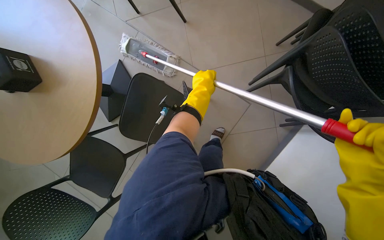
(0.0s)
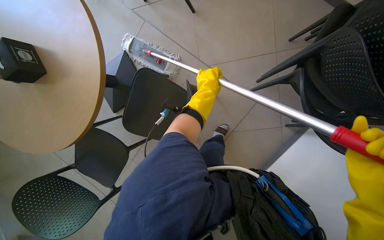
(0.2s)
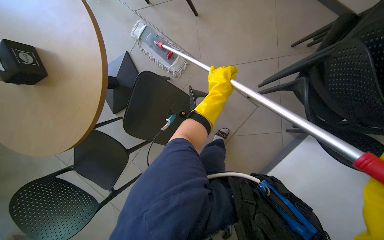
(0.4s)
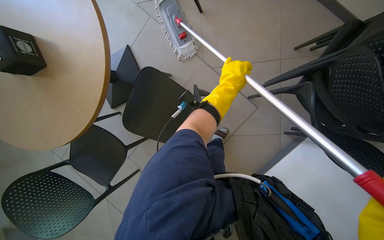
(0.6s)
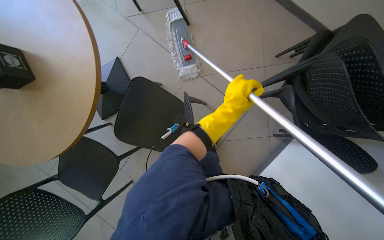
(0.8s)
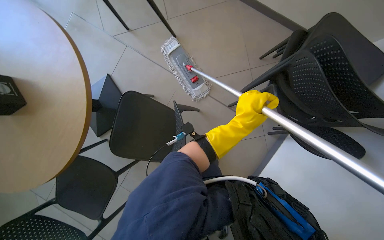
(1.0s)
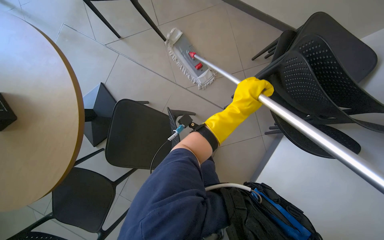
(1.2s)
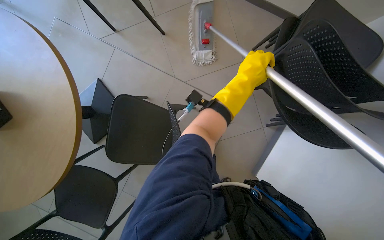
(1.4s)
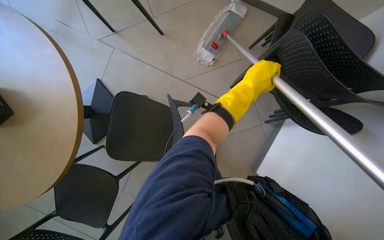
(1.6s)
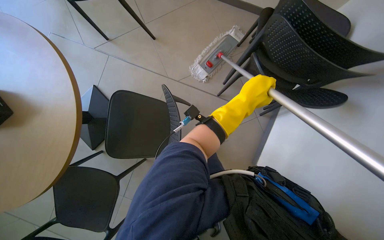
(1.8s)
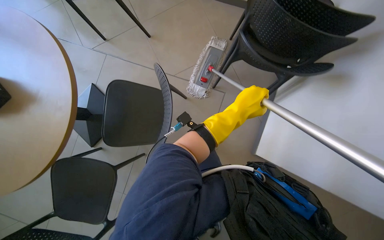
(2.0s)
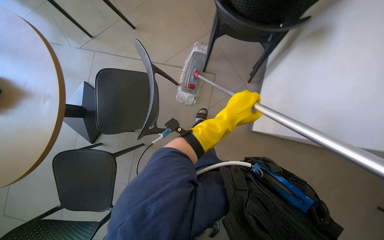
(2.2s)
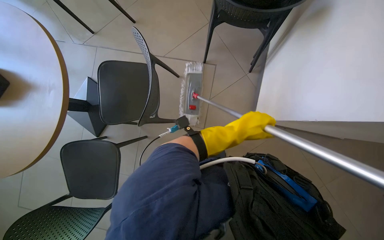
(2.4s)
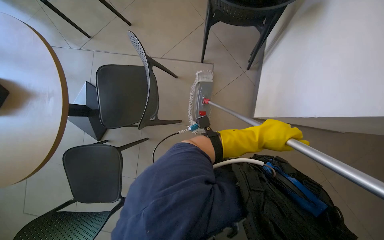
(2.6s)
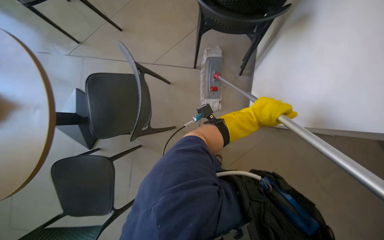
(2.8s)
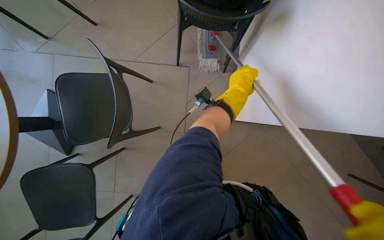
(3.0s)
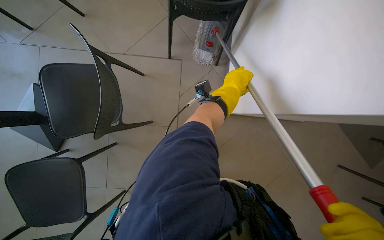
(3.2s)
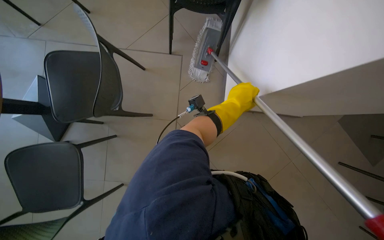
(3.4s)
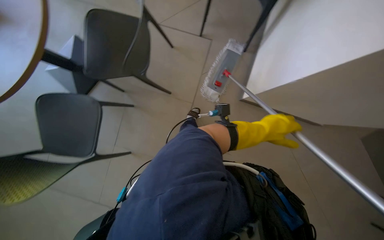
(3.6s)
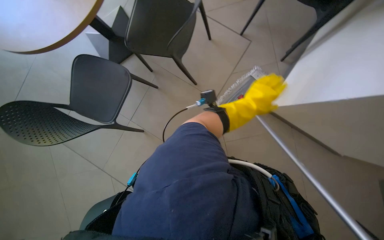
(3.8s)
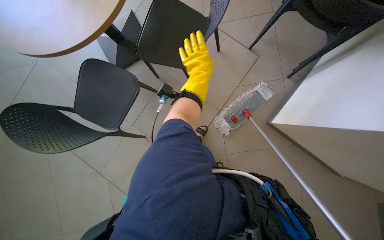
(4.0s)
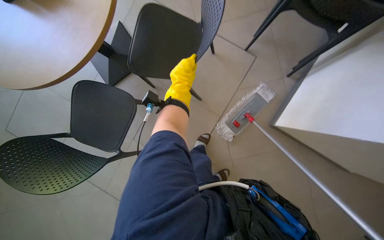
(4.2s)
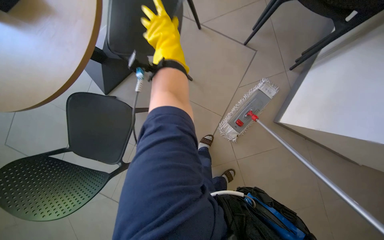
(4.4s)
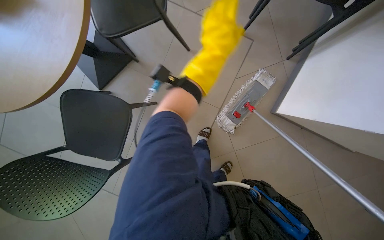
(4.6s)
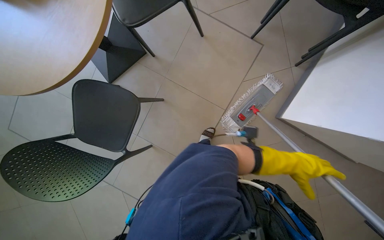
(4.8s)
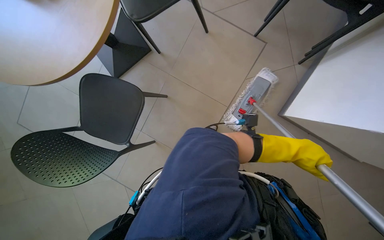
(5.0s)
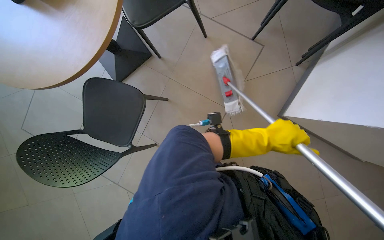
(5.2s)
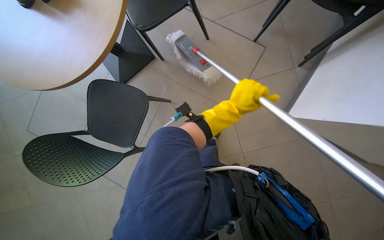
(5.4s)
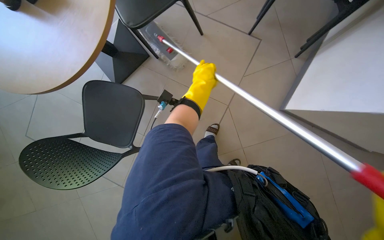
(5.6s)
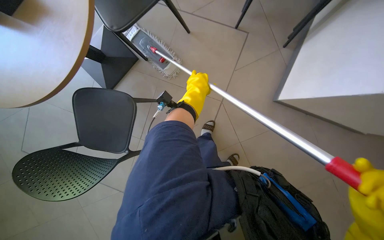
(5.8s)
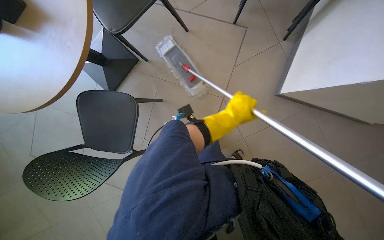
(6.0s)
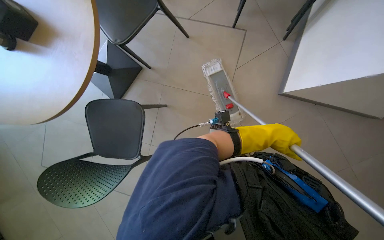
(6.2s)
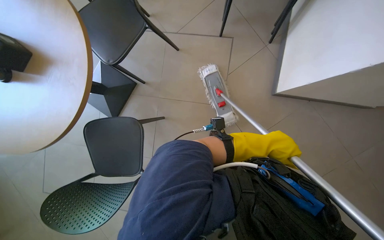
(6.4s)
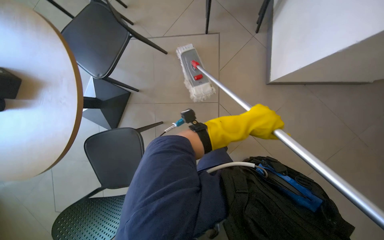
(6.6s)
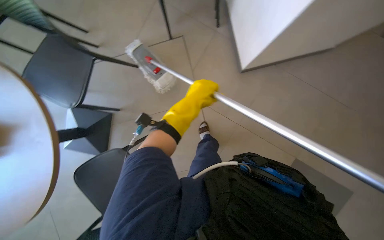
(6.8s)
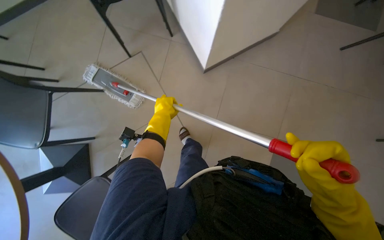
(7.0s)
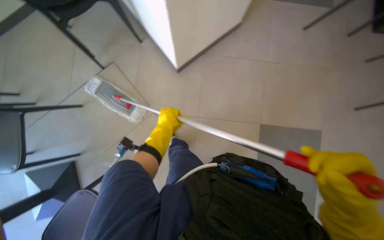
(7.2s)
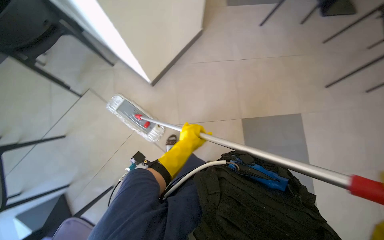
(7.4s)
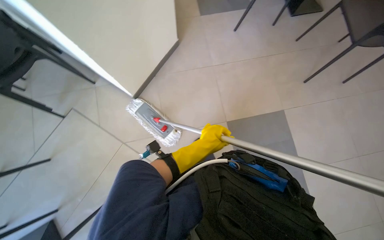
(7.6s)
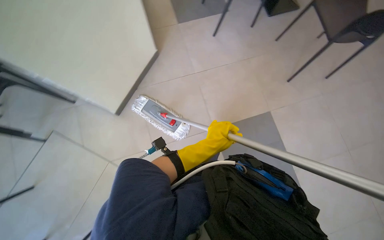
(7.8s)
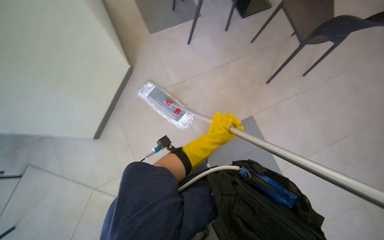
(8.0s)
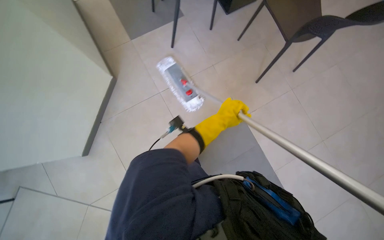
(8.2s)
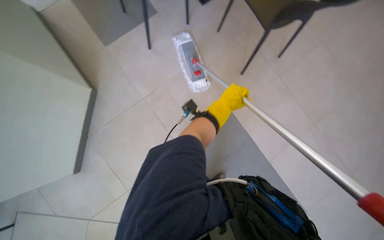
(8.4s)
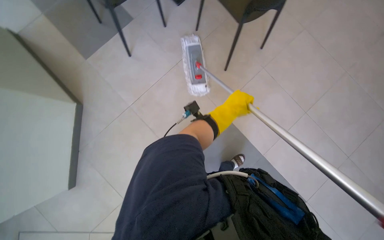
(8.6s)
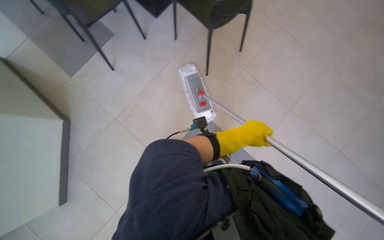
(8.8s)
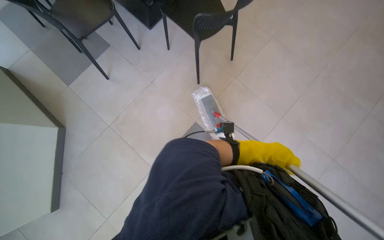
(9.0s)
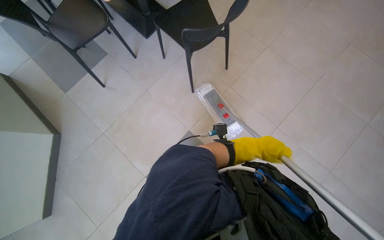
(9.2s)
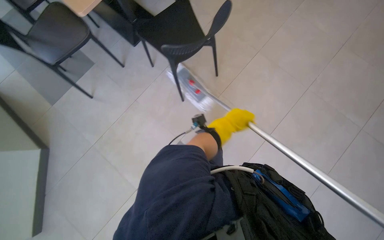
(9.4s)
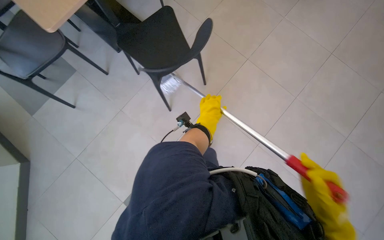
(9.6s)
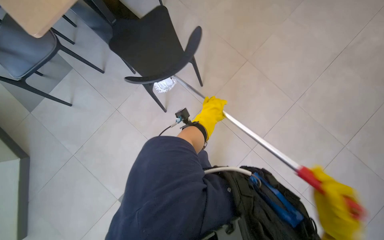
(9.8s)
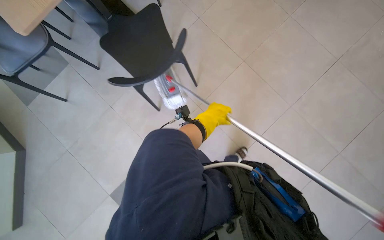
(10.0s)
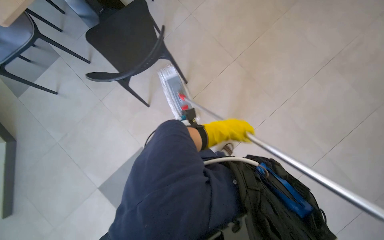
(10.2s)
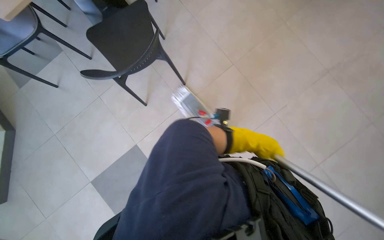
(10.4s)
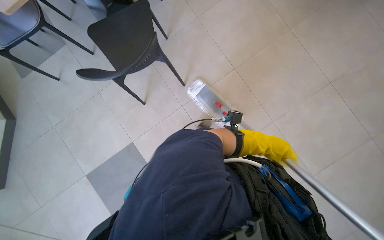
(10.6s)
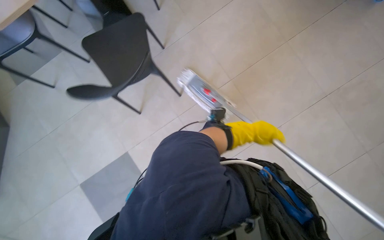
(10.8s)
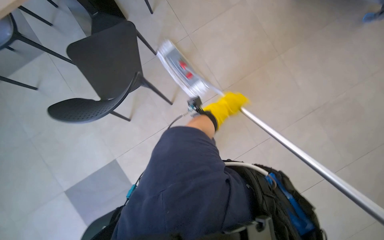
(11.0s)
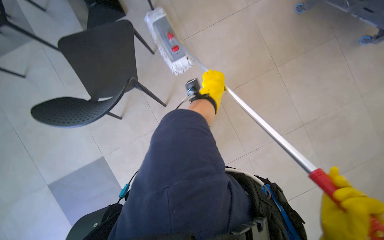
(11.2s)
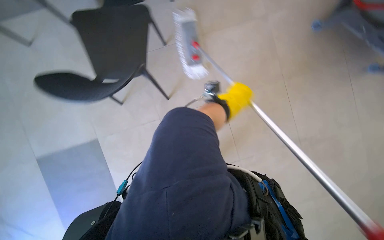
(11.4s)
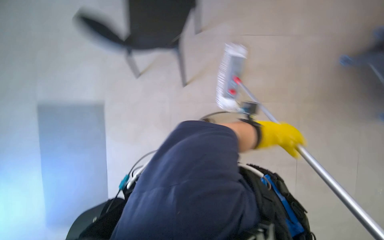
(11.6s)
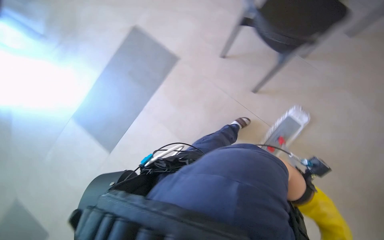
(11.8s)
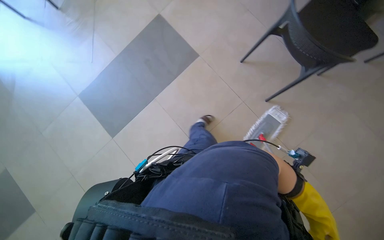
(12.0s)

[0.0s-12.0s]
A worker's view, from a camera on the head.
Job: mopping floor.
The whole recording: Mopping cafeteria floor. The worker mops the cafeteria floor, moving chairs to clear the area.
0.0s to 1.6s: The left hand is displaced to the right by some 15 cm.
1.6s to 3.0s: The left hand goes down the picture and returns, some 30 cm each way.
6.0s to 7.6s: The wearer moves some 50 cm. The wearer's head swings roughly 75 degrees to the right. The camera pitches upward, by some 20 degrees.
7.6s to 9.0s: The camera is carried roughly 50 cm. The scene turns about 30 degrees counterclockwise in the picture.
10.4s to 12.0s: The scene rotates clockwise by roughly 55 degrees.

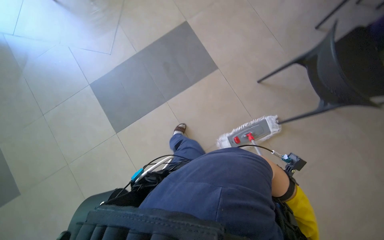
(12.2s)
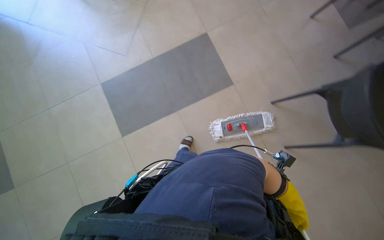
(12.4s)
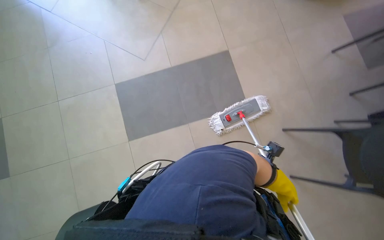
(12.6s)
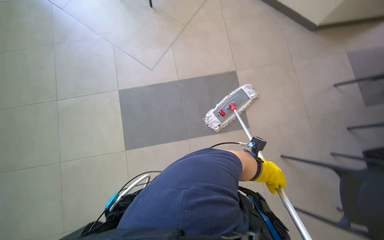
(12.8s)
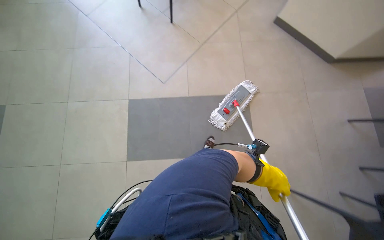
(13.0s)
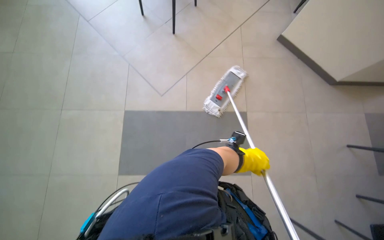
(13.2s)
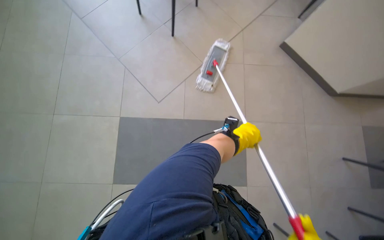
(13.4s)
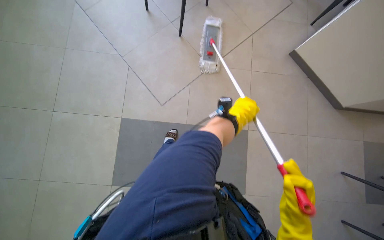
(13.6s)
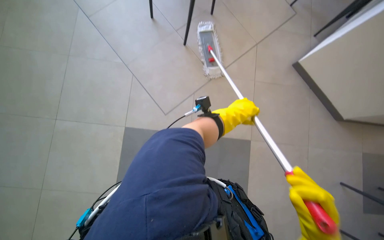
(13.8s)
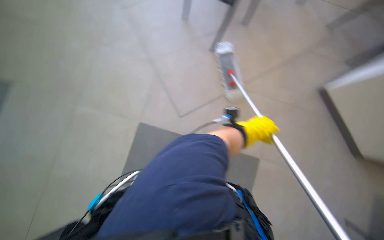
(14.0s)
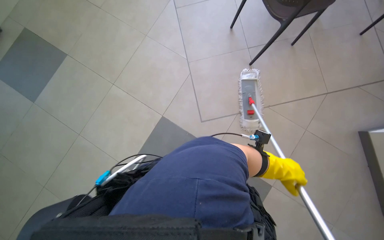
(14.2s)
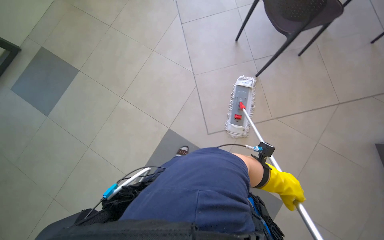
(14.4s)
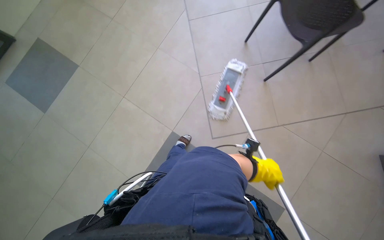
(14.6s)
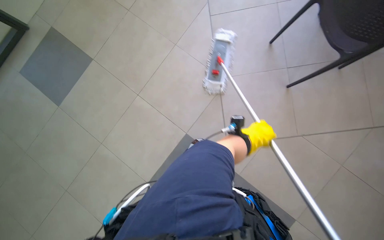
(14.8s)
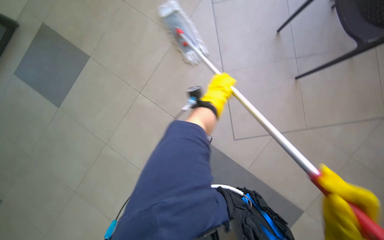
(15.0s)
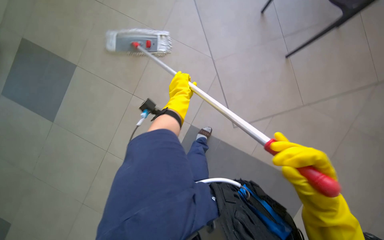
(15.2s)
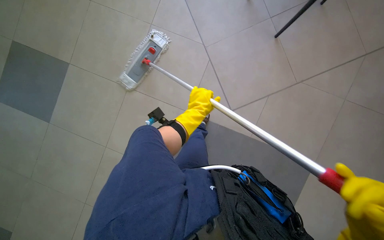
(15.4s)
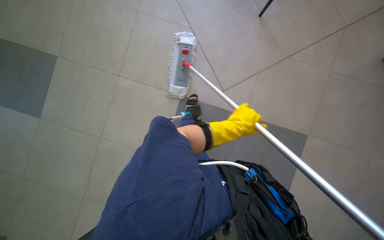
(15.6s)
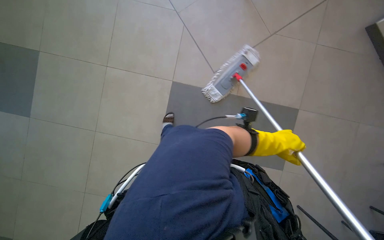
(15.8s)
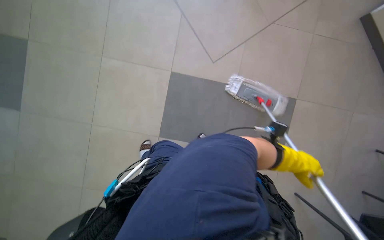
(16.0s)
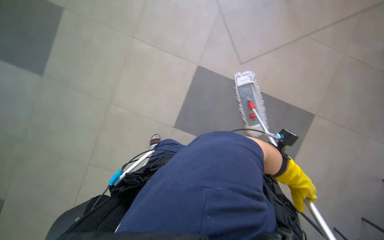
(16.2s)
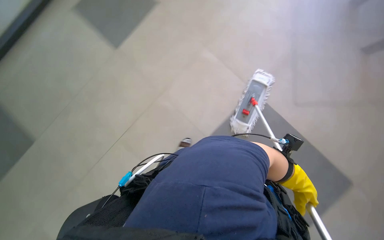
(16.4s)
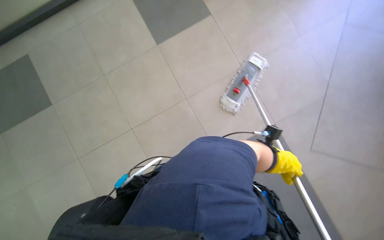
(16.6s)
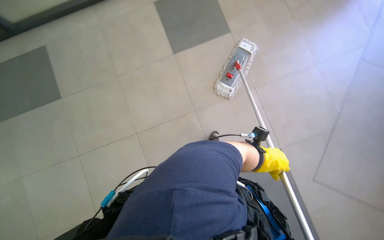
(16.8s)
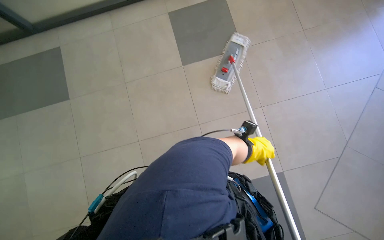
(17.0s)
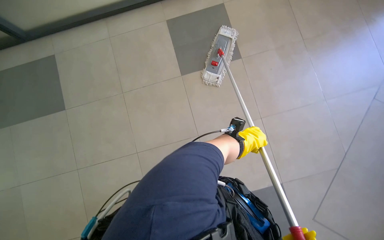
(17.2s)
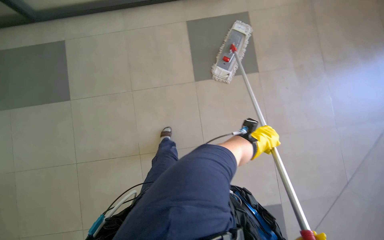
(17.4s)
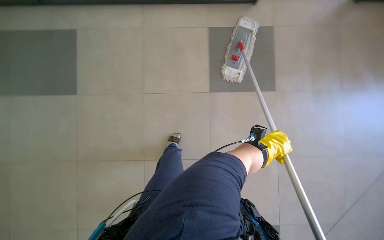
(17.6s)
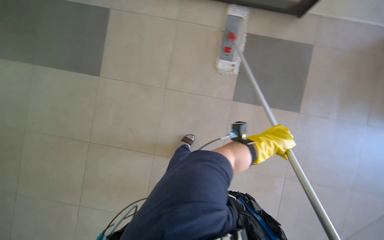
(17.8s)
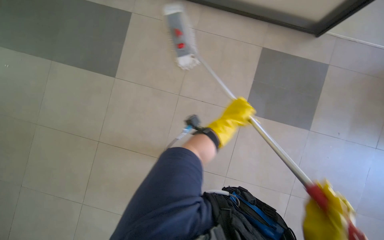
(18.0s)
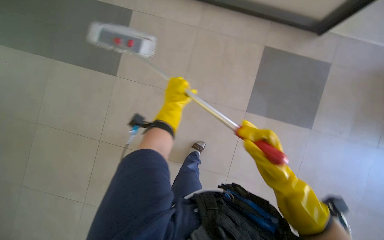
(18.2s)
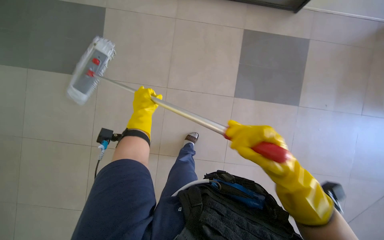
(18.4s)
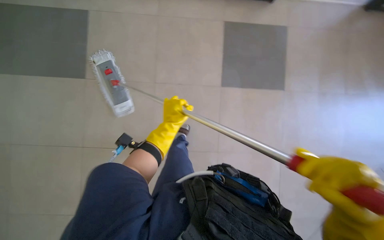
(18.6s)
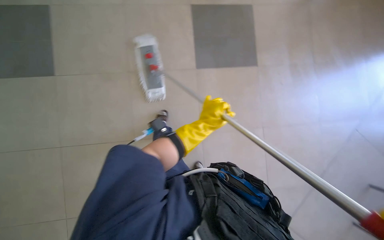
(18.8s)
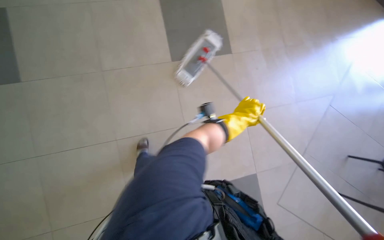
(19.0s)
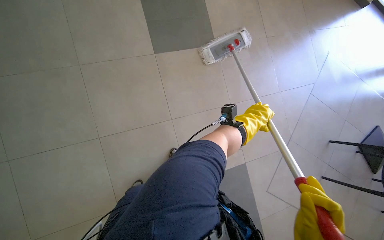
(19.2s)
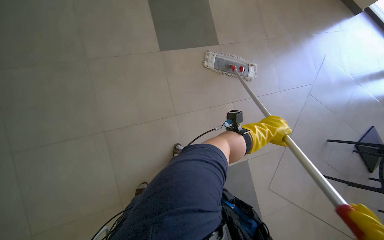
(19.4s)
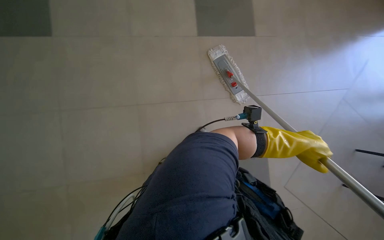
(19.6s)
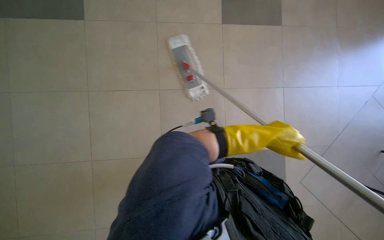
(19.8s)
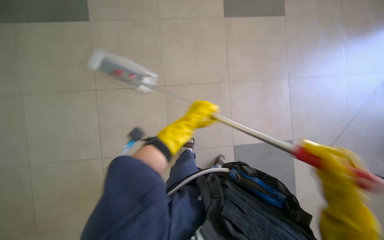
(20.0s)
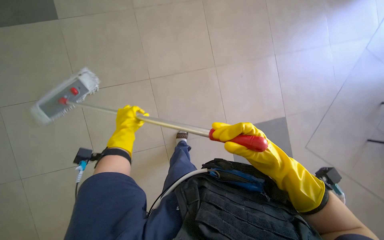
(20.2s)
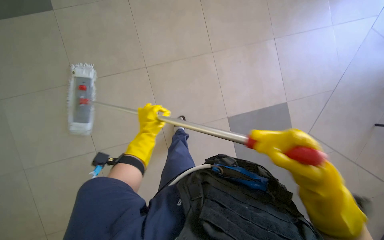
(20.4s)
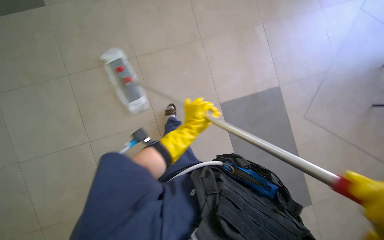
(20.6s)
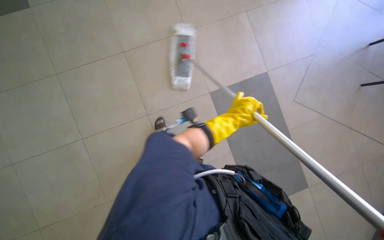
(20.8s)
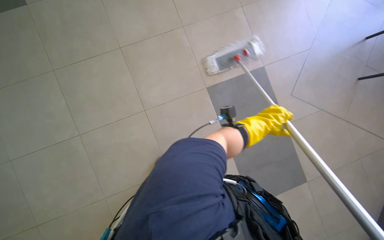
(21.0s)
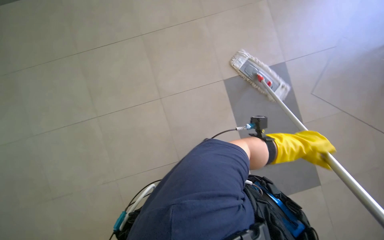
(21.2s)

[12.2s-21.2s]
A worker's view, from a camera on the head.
Job: mopping floor.
The whole recording: Mopping cafeteria floor. The worker mops the cafeteria floor, moving chairs to clear the area.
12.2s to 13.8s: The camera is carried roughly 1 m. The scene turns about 40 degrees clockwise in the picture.
13.8s to 15.2s: The left hand shifts about 50 cm to the left and up the picture.
19.8s to 21.2s: The wearer looks roughly 20 degrees further downward. The left hand travels to the left and back again, some 40 cm each way.
